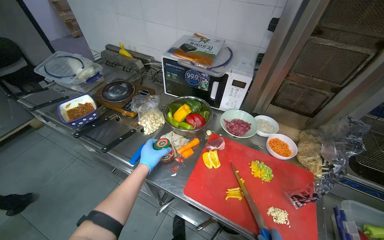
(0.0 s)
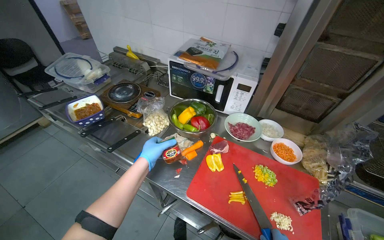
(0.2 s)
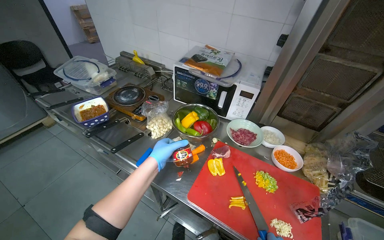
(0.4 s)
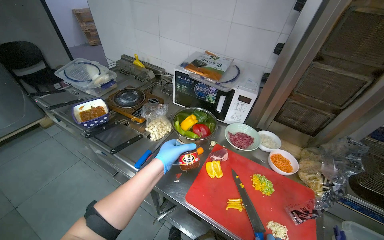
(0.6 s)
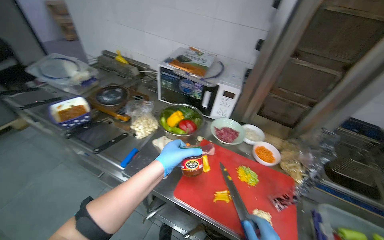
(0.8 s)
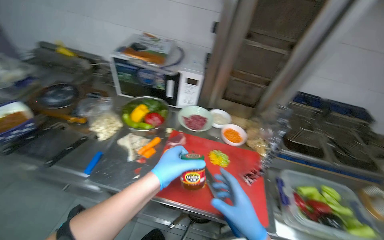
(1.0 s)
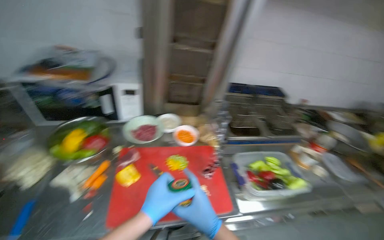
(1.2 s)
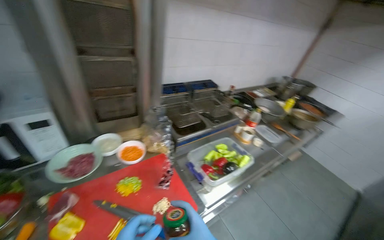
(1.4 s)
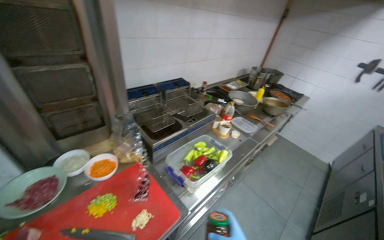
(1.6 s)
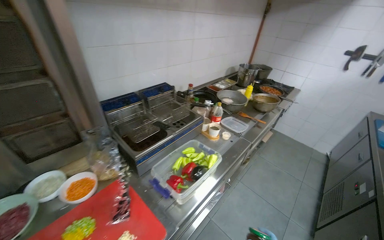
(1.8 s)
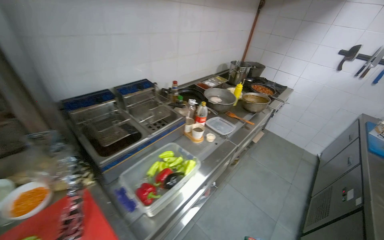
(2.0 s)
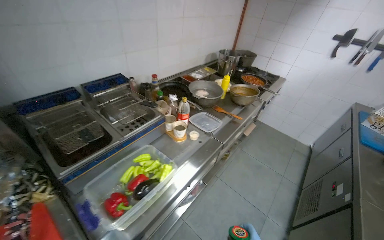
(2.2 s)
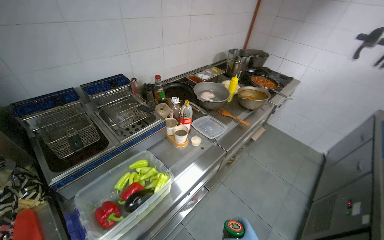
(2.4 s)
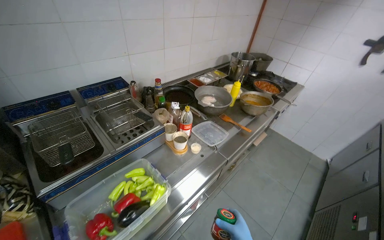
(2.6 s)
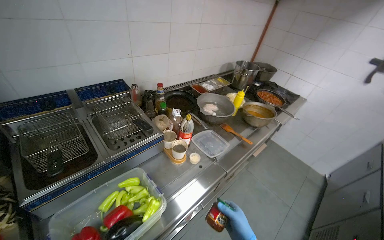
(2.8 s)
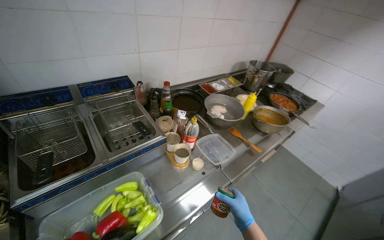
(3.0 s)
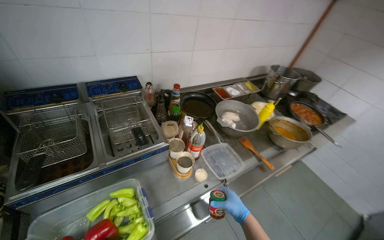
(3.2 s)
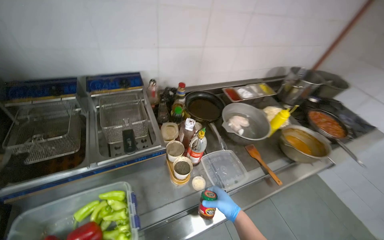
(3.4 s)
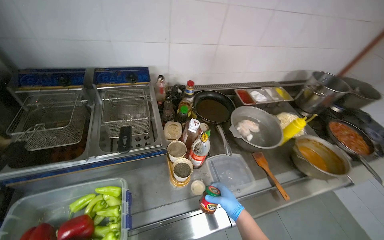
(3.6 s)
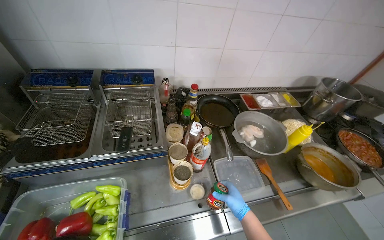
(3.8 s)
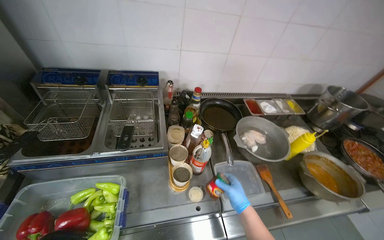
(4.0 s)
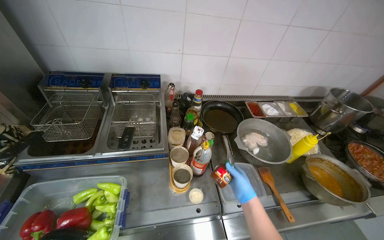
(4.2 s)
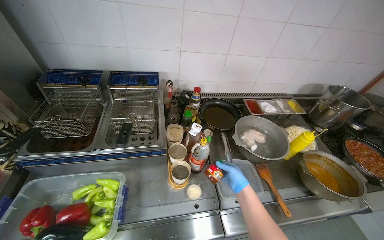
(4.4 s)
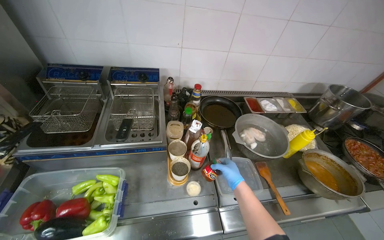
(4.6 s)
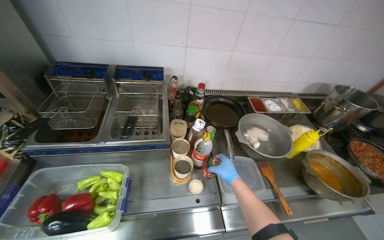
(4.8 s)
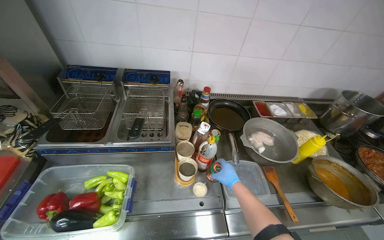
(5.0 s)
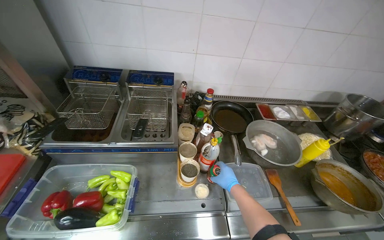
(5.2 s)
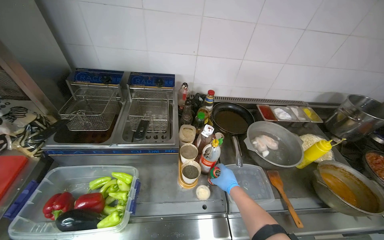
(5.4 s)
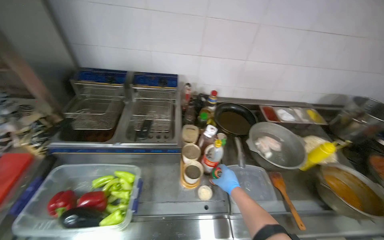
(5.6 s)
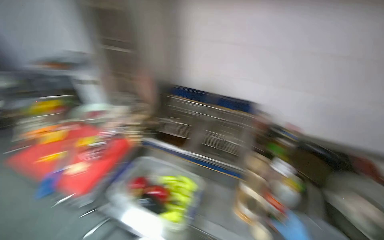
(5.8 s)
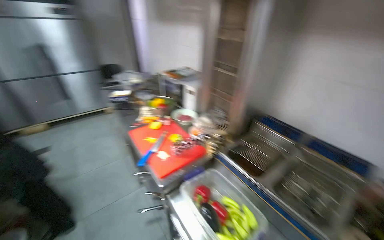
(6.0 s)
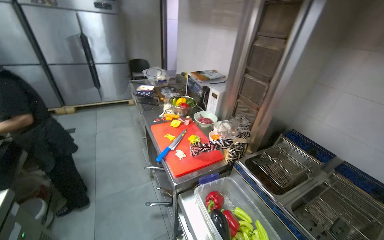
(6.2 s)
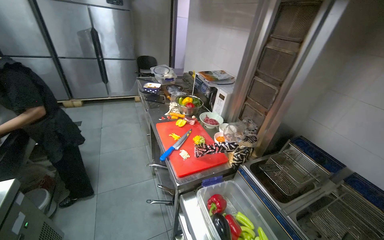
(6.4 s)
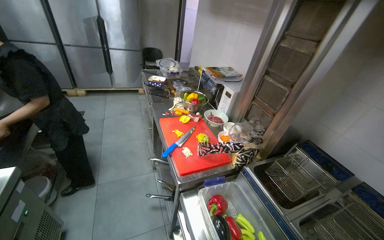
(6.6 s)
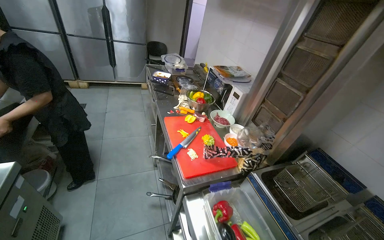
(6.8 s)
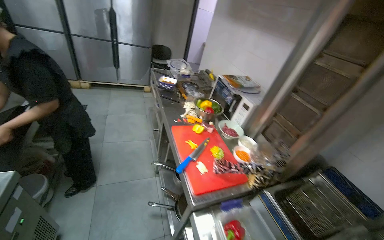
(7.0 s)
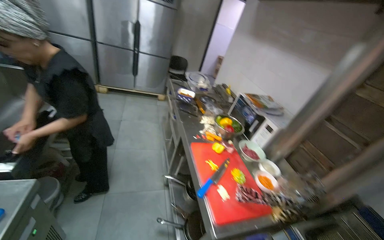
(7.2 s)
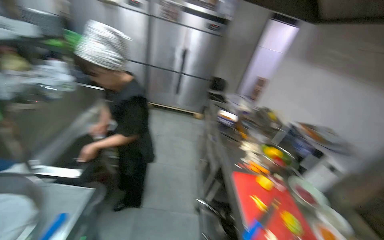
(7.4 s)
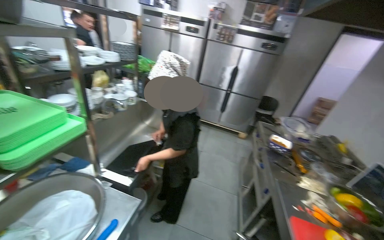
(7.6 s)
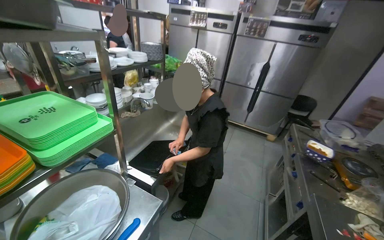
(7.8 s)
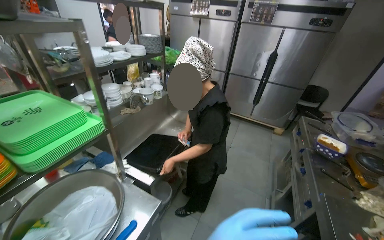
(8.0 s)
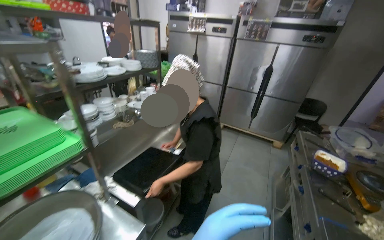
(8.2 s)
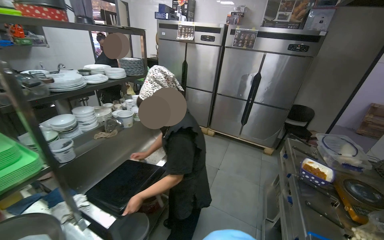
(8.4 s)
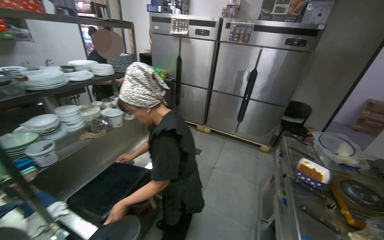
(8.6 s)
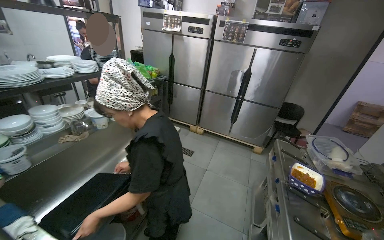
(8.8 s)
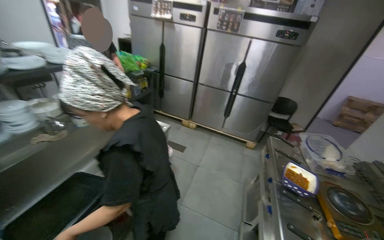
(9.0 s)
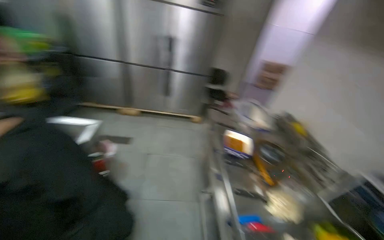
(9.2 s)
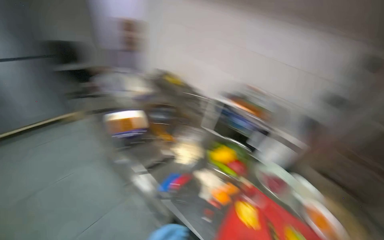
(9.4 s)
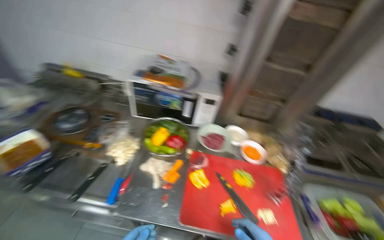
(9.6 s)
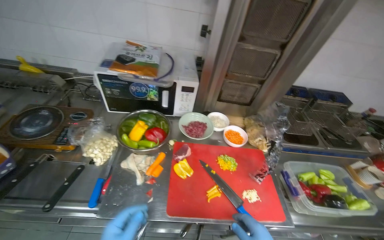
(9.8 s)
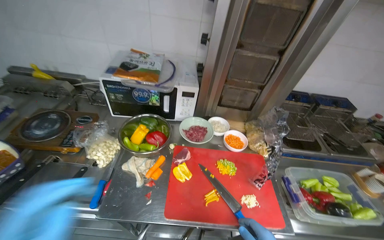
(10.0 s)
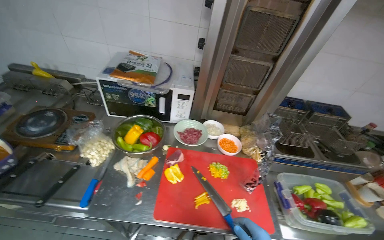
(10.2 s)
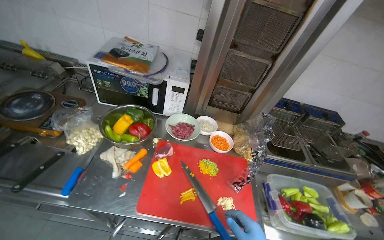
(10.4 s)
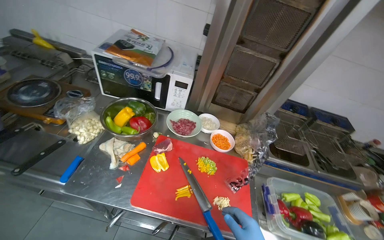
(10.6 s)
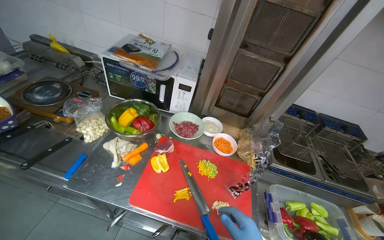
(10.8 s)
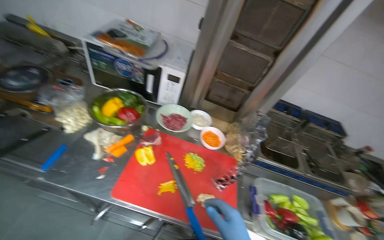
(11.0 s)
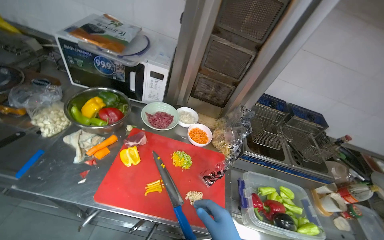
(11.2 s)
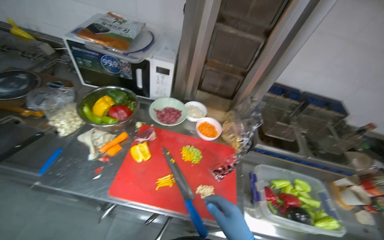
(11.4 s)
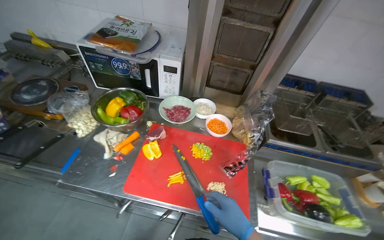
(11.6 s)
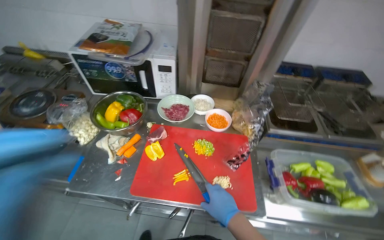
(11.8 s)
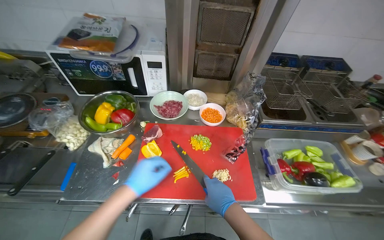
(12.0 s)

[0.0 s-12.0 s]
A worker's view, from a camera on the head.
Job: preparing food.
The whole recording: Slicing peppers on cutting board. The worker slices various colored peppers on a red cutting board.
0.0 to 1.6 s: The wearer's head swings roughly 70 degrees to the right.
1.6 to 3.0 s: The head travels roughly 60 cm.
3.0 to 4.4 s: The wearer looks roughly 30 degrees further to the left. The right hand goes some 25 cm up the picture.
4.4 to 6.0 s: The wearer looks some 65 degrees further to the left. The view tilts about 15 degrees upward.
6.0 to 7.6 s: The camera is carried about 50 cm. The wearer looks roughly 50 degrees further to the left. The view tips upward by some 15 degrees.
7.6 to 9.0 s: The camera travels roughly 50 cm.
9.0 to 10.4 s: The wearer's head swings some 90 degrees to the right. The camera pitches downward, by roughly 30 degrees.

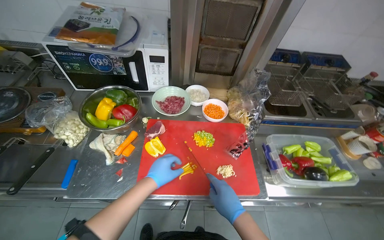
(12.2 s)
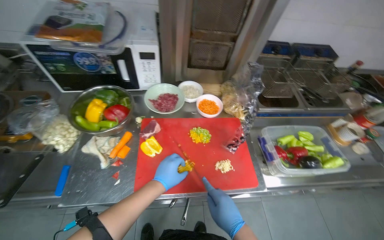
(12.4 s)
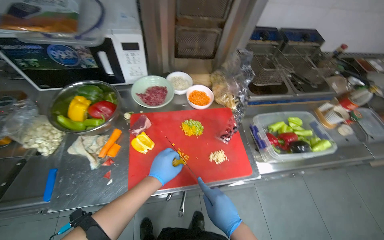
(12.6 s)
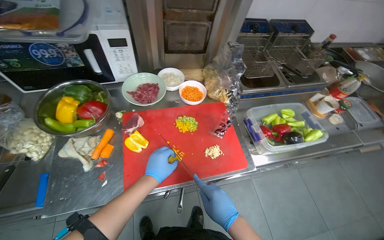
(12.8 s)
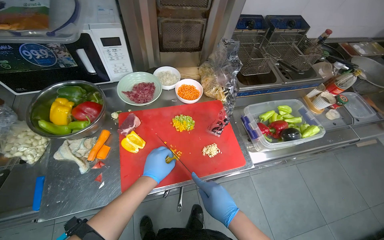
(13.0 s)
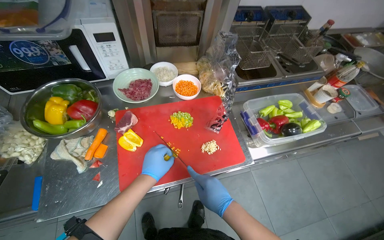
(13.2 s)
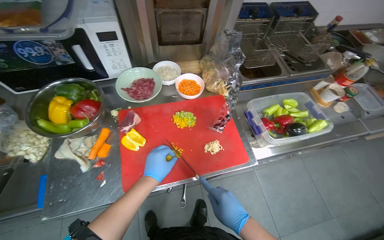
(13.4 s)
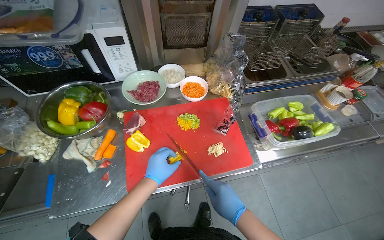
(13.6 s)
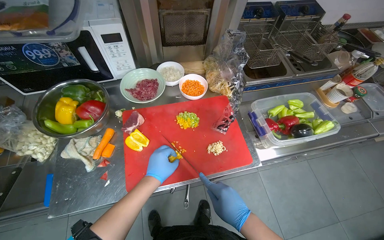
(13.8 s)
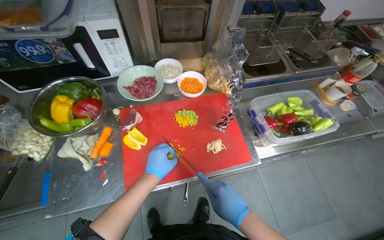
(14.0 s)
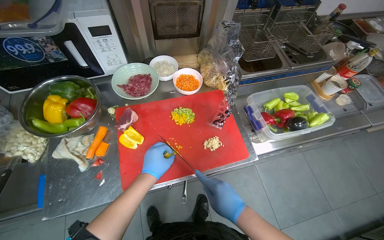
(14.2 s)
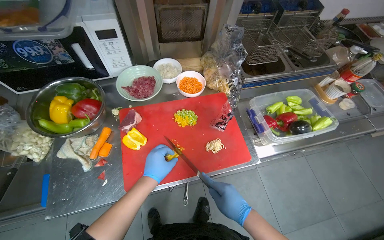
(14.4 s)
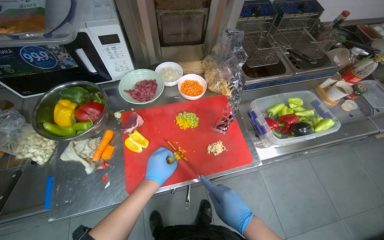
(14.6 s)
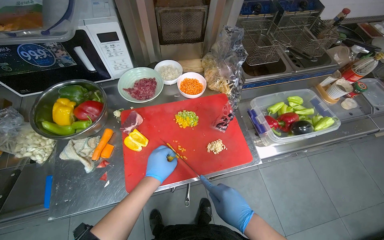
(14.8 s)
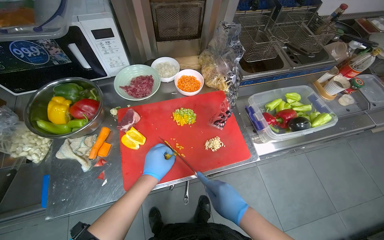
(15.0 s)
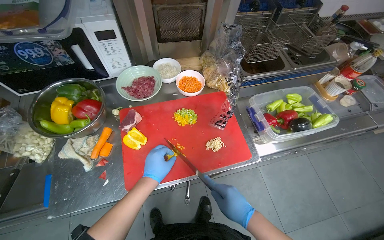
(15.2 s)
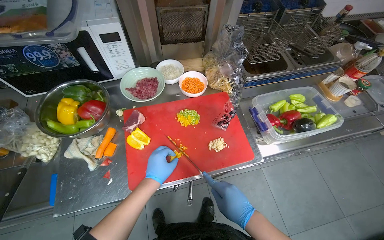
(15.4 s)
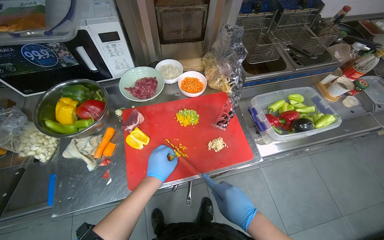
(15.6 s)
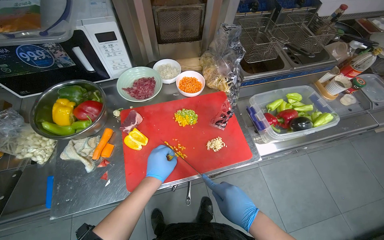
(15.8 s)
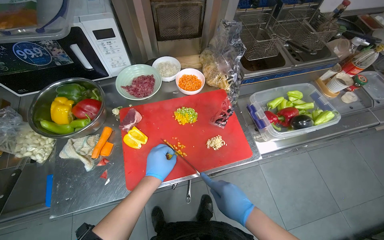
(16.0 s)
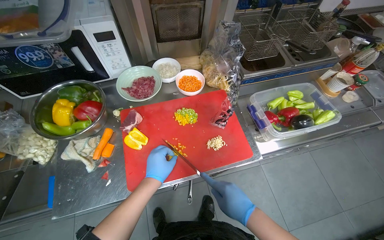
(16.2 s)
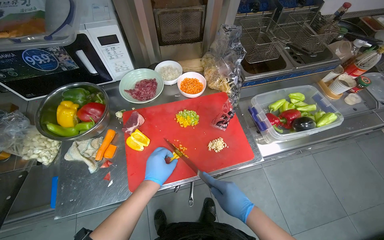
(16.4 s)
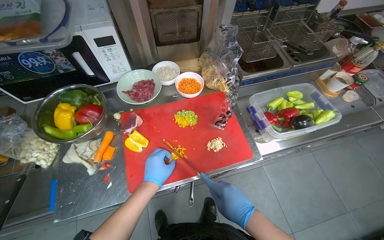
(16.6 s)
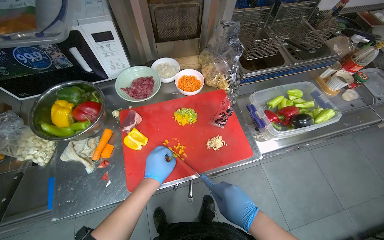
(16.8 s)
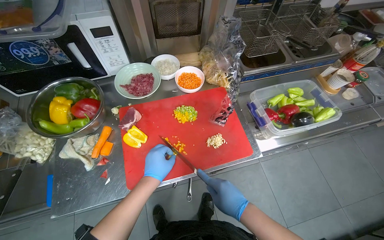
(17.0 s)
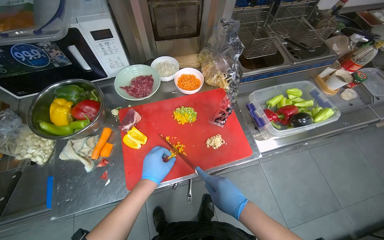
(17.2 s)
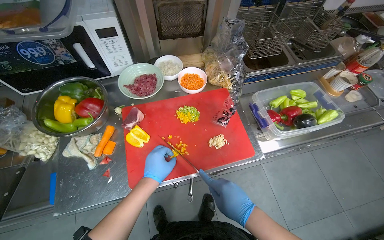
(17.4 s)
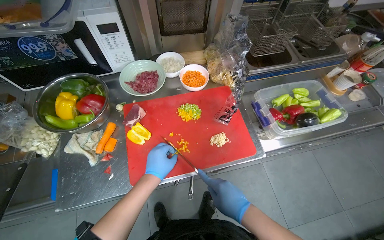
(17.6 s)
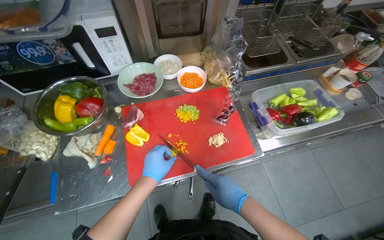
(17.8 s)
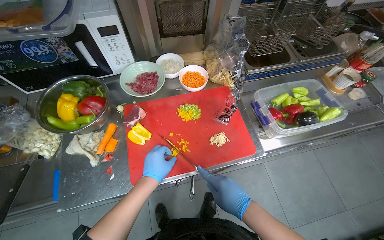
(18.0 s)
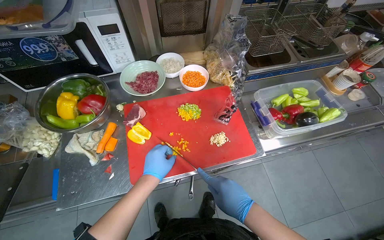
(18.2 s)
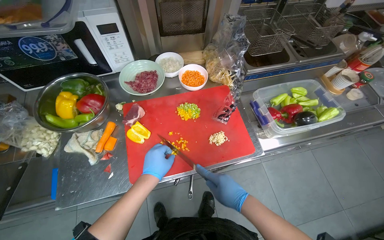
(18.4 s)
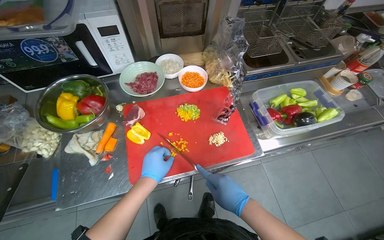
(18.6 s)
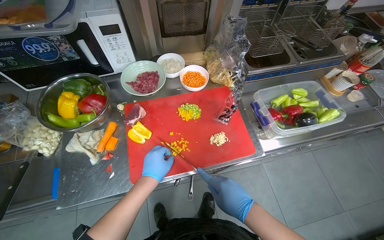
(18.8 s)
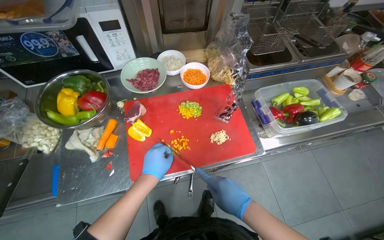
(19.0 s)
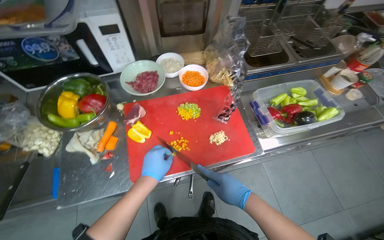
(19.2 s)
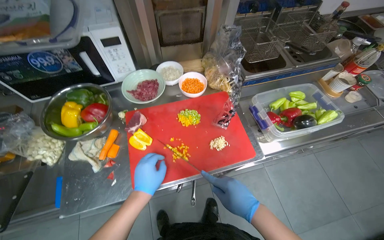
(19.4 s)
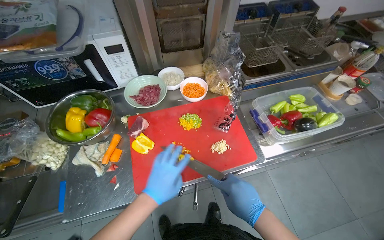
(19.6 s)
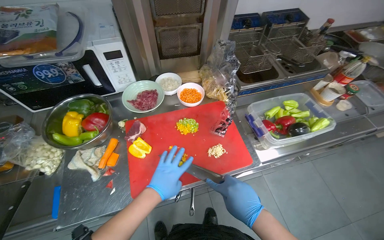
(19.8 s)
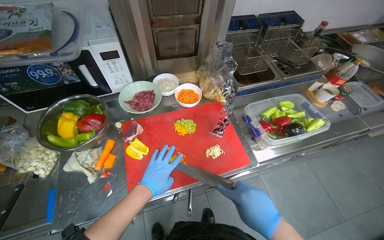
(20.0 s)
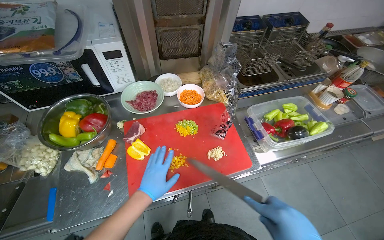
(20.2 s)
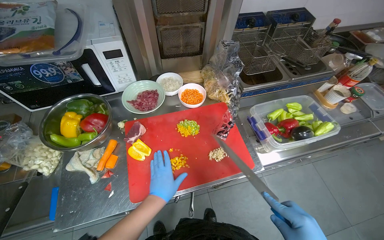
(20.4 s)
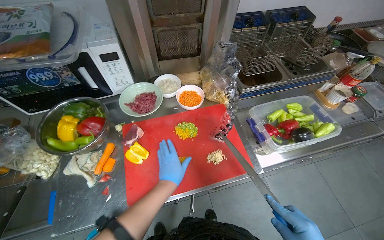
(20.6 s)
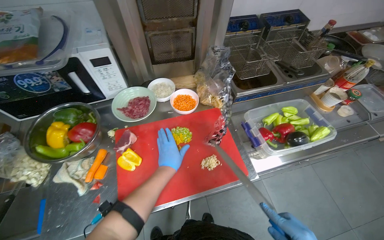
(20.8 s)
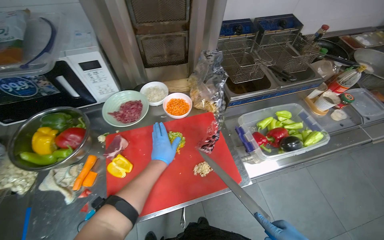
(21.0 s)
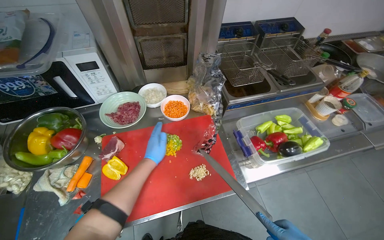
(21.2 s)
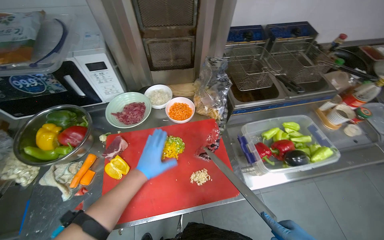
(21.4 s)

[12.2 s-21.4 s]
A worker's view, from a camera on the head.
Job: preparing food.
The whole recording: Slicing peppers on cutting board. The worker slices various colored peppers on a red cutting board.
13.8 to 19.8 s: The hands work in one place, with small movements.
19.8 to 21.4 s: The left hand goes approximately 10 cm farther from the camera.
